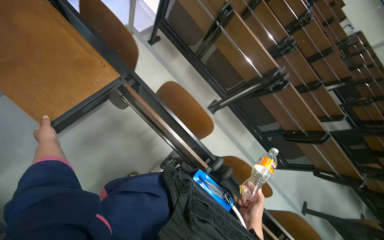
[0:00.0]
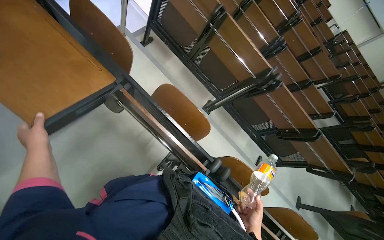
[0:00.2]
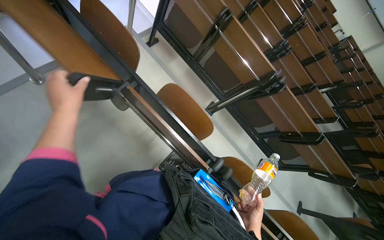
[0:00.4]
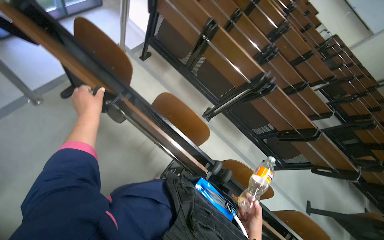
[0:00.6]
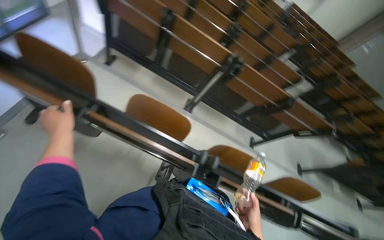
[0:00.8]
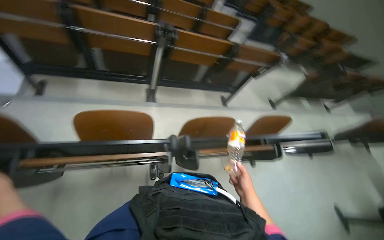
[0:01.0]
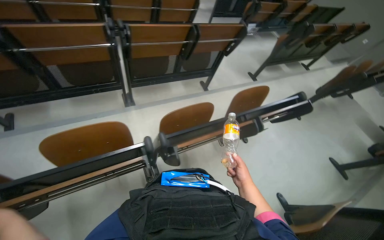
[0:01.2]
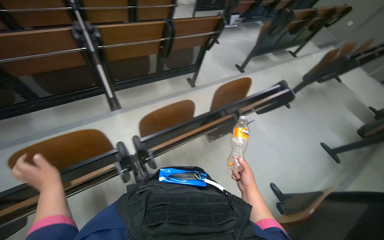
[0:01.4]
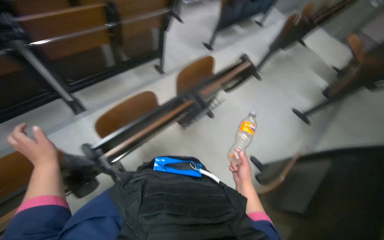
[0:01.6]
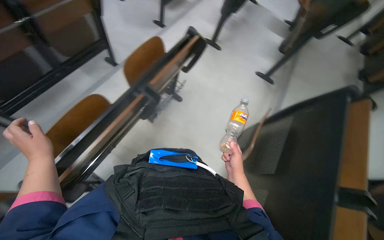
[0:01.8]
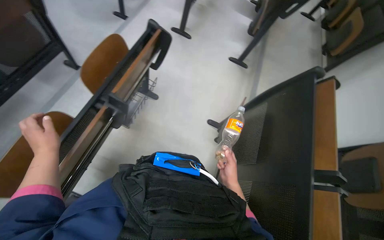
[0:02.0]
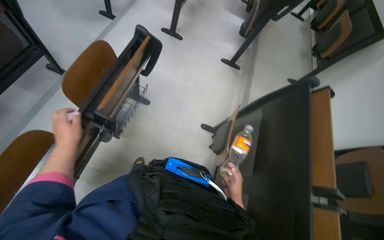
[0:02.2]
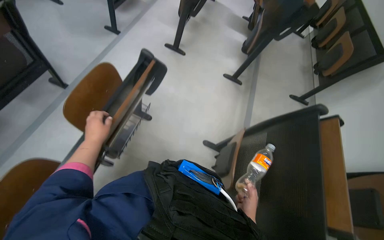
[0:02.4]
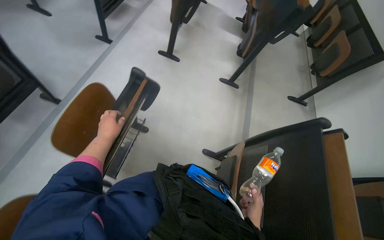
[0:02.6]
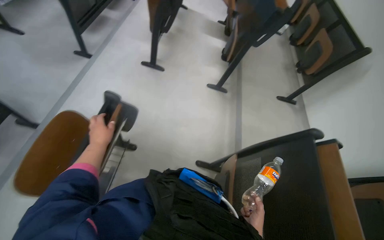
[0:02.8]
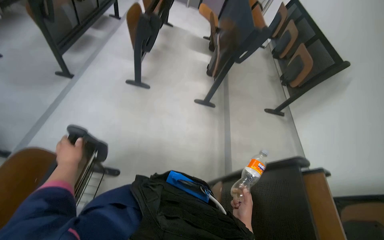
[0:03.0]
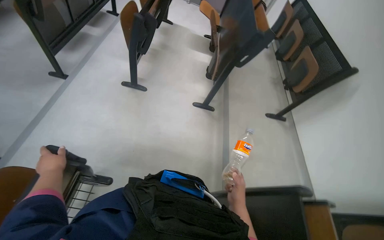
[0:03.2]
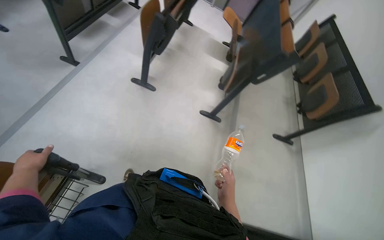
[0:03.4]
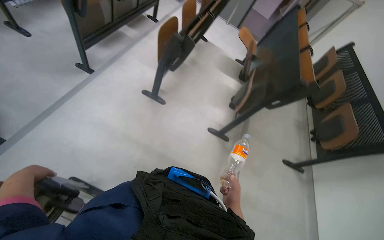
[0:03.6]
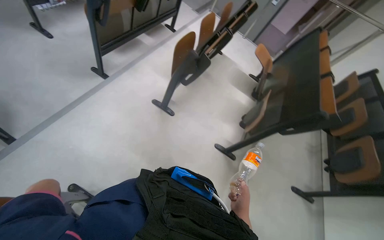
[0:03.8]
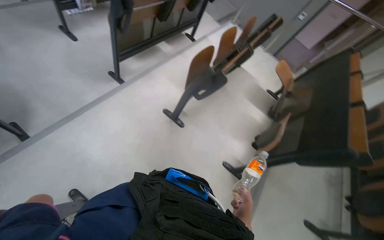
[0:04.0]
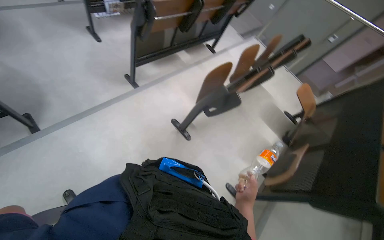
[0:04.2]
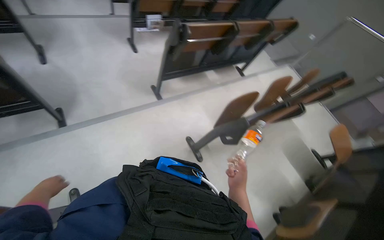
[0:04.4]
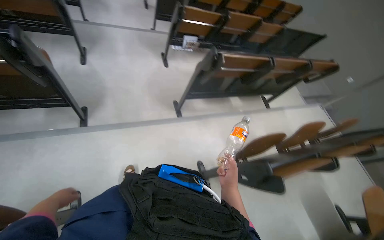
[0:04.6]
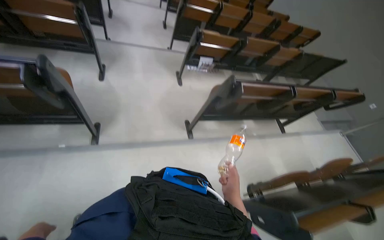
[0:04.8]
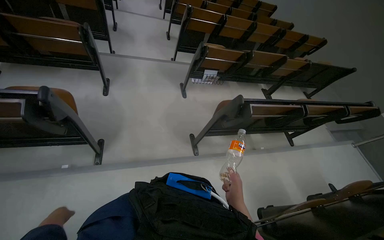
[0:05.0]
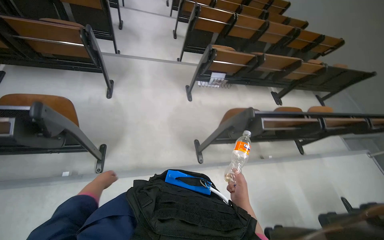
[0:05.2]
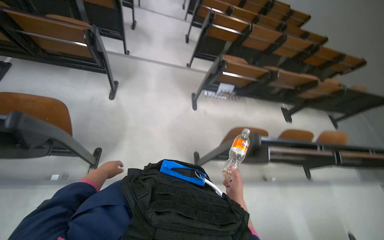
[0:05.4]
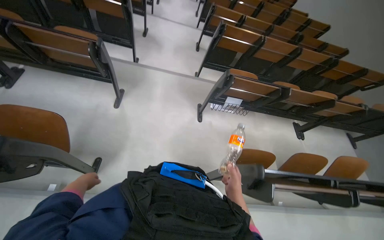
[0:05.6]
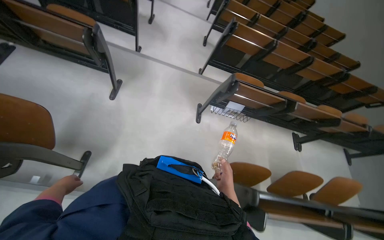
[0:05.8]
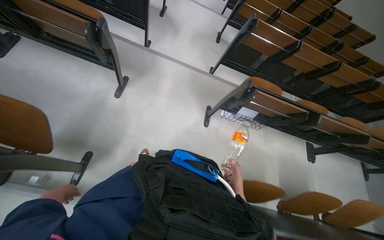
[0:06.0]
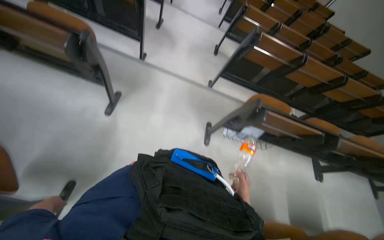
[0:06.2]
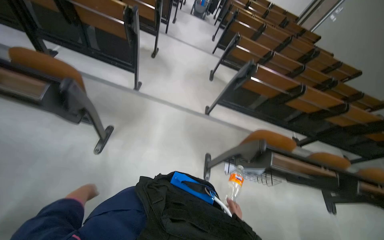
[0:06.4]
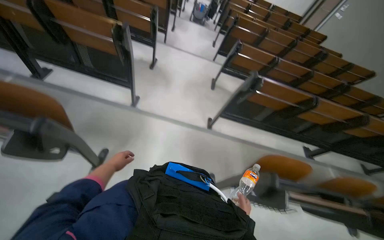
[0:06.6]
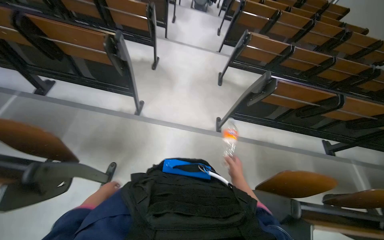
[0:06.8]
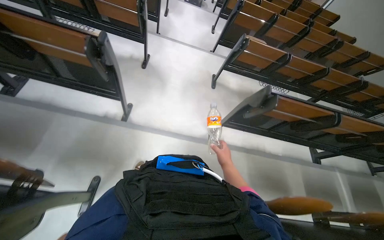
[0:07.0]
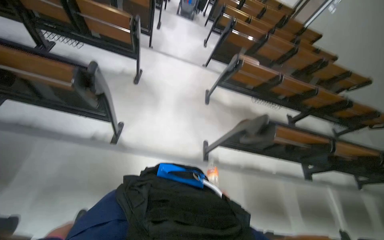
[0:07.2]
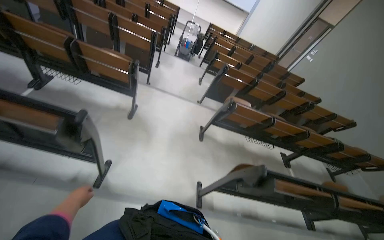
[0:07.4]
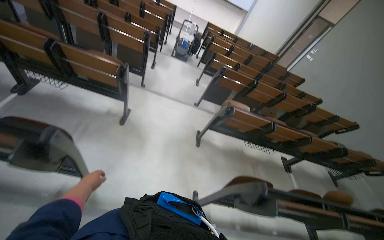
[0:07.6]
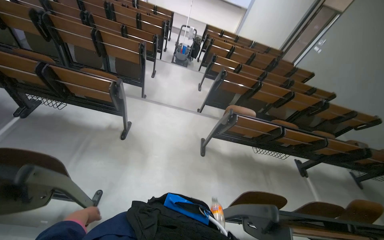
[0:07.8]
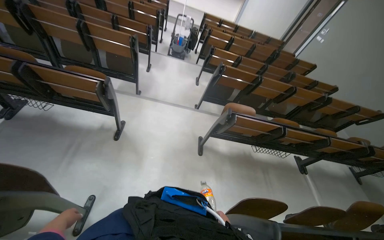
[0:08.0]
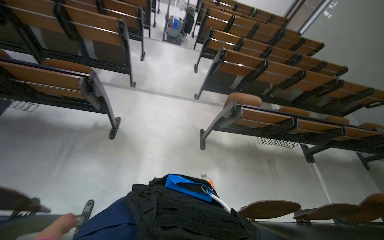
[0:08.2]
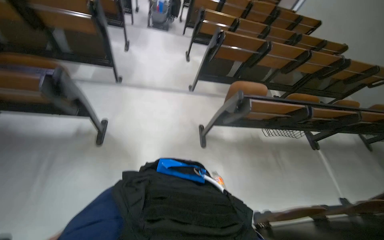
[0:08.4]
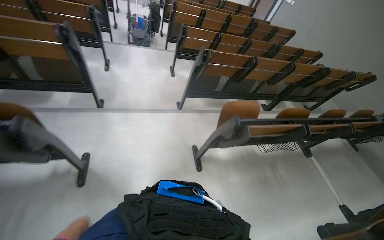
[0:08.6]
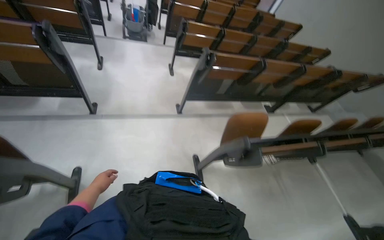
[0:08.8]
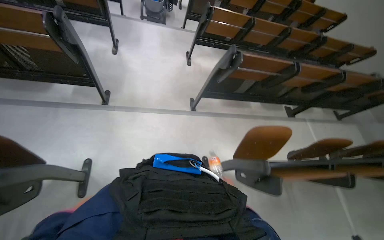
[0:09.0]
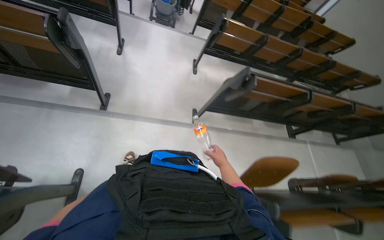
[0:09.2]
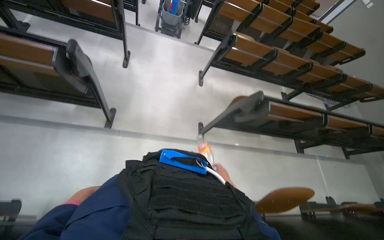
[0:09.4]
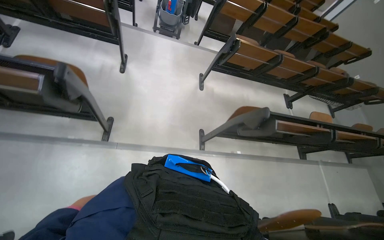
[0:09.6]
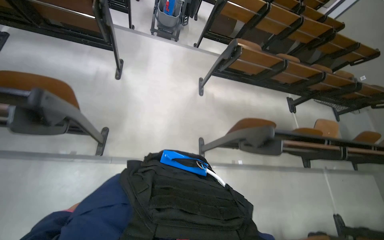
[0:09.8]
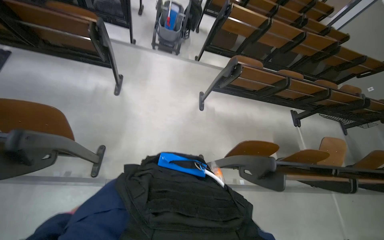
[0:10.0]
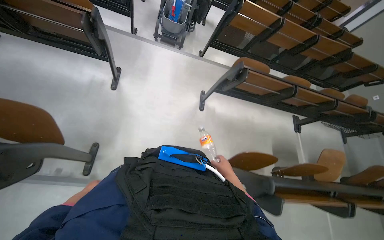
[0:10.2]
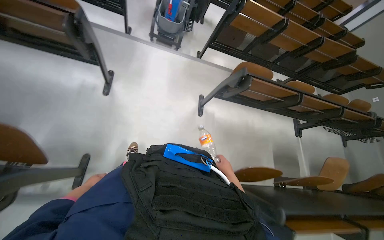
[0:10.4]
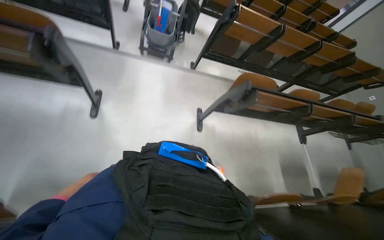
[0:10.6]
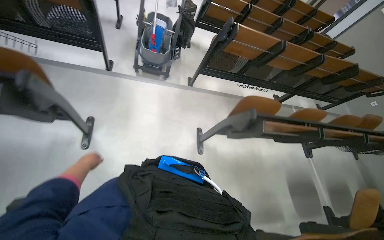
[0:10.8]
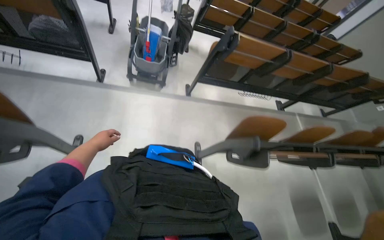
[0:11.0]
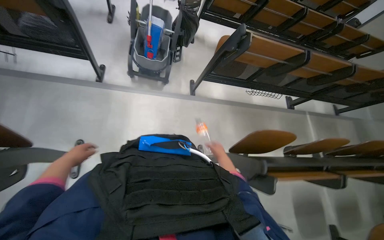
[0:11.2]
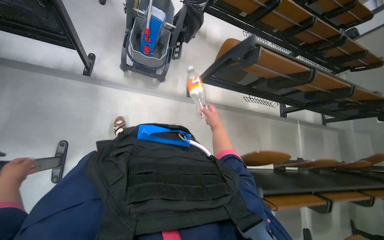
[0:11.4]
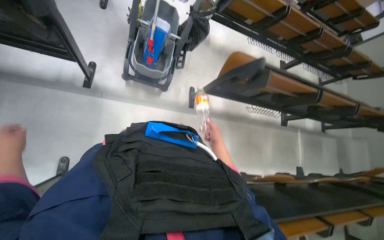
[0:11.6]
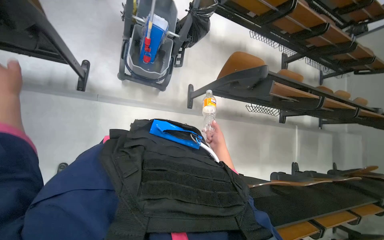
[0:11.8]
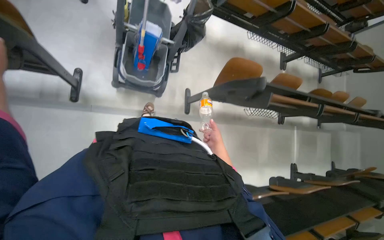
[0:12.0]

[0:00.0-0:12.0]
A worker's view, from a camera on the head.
Job: organizing items.
The whole recording: Adjusting lecture hall desks. Adjusts the desks in the lecture hall, moving them into position.
0:00.0 to 0:01.6: The wearer moves approximately 50 cm. The wearer's head swings approximately 80 degrees to the right. The camera pitches downward, by approximately 15 degrees.
0:01.6 to 0:03.0: The camera is carried some 70 cm. The wearer's head swings approximately 40 degrees to the right.
0:03.0 to 0:04.4: The wearer moves roughly 70 cm. The head turns to the left by roughly 50 degrees.
0:04.4 to 0:06.0: The wearer moves some 1 m. The wearer's head swings roughly 40 degrees to the left.
0:06.0 to 0:07.6: The wearer moves roughly 1.5 m. The view tips upward by roughly 15 degrees.
0:07.6 to 0:09.0: The camera is carried roughly 1 m. The view tilts approximately 15 degrees downward.
0:09.0 to 0:10.4: The wearer moves approximately 1 m.
0:10.4 to 0:12.0: The camera is carried approximately 1.5 m. The view tips downward by about 15 degrees.

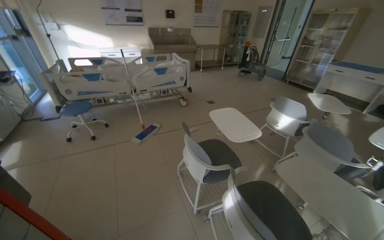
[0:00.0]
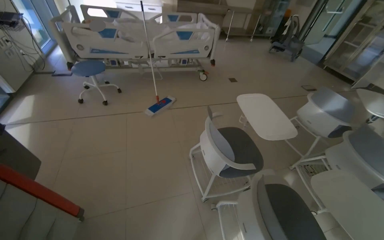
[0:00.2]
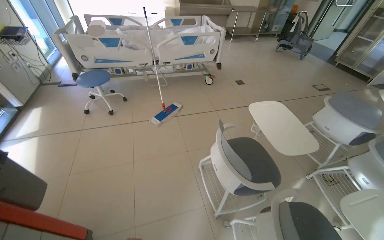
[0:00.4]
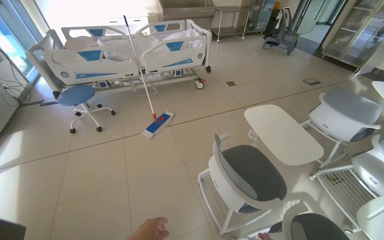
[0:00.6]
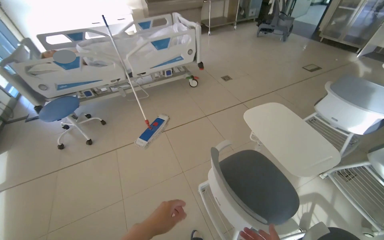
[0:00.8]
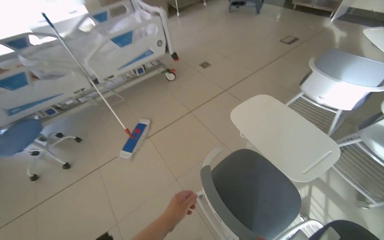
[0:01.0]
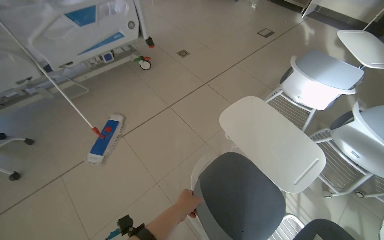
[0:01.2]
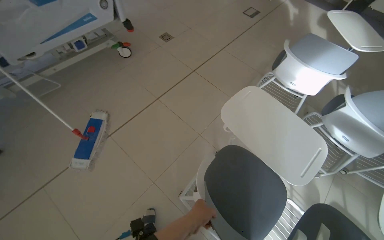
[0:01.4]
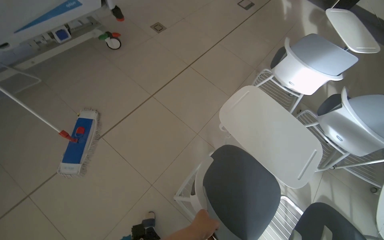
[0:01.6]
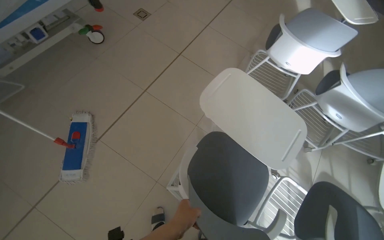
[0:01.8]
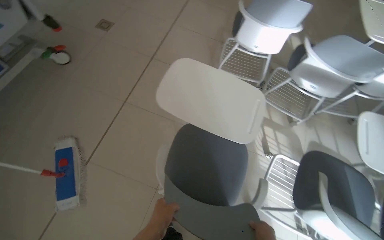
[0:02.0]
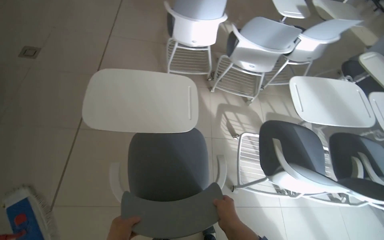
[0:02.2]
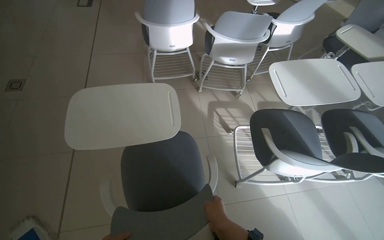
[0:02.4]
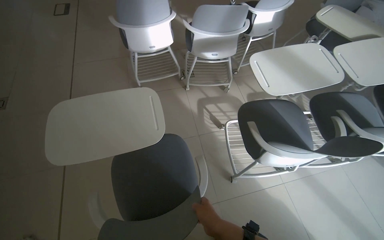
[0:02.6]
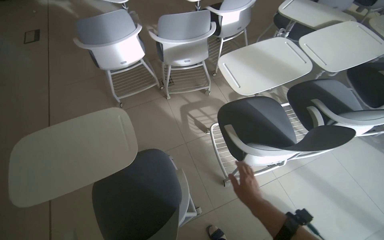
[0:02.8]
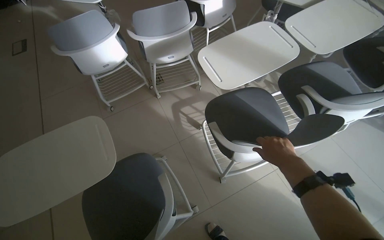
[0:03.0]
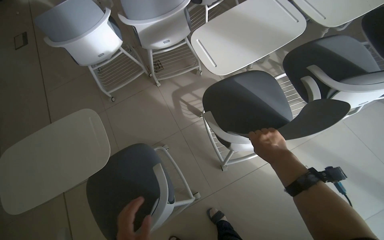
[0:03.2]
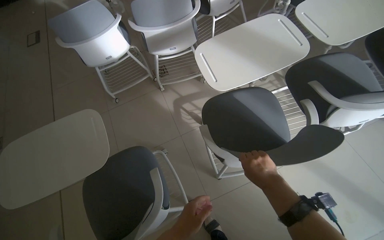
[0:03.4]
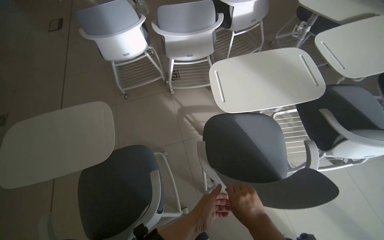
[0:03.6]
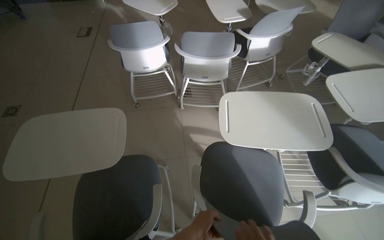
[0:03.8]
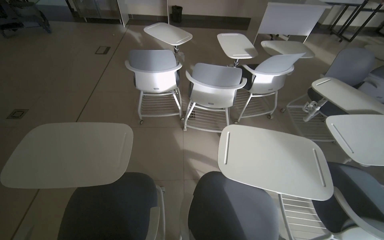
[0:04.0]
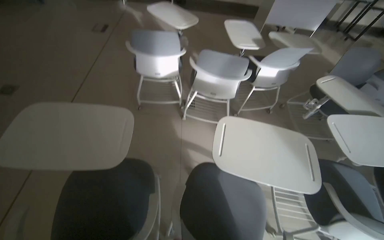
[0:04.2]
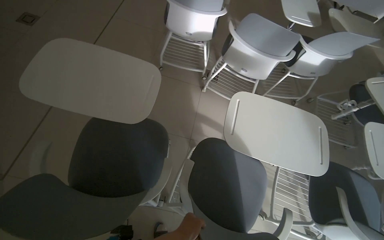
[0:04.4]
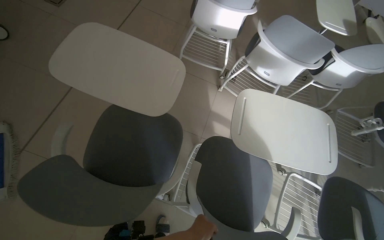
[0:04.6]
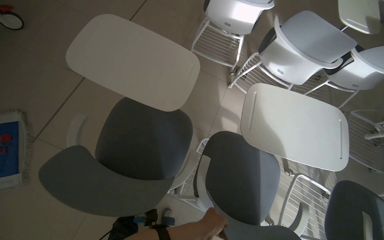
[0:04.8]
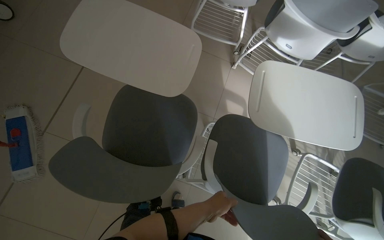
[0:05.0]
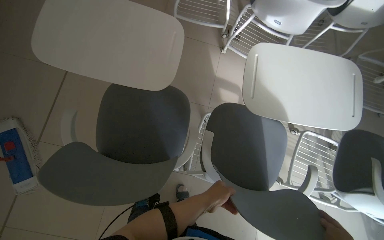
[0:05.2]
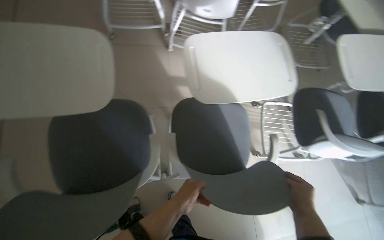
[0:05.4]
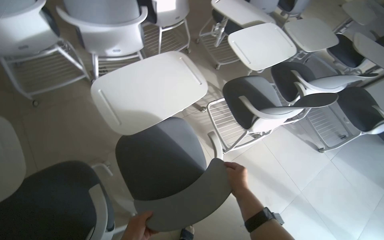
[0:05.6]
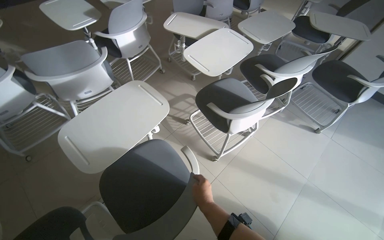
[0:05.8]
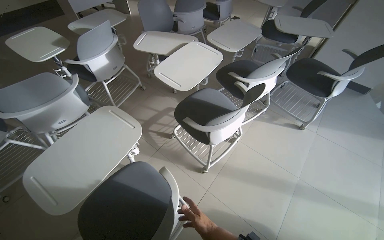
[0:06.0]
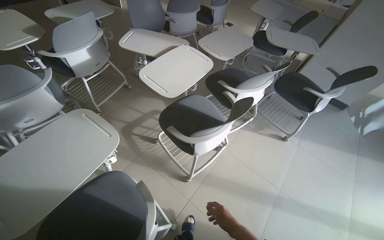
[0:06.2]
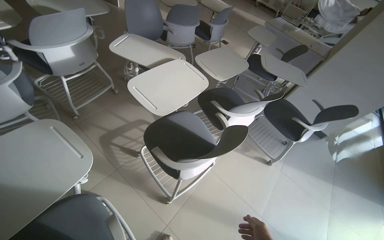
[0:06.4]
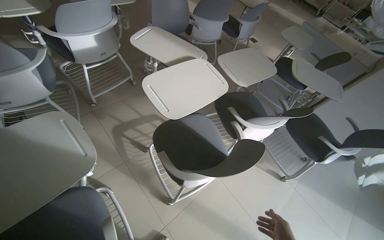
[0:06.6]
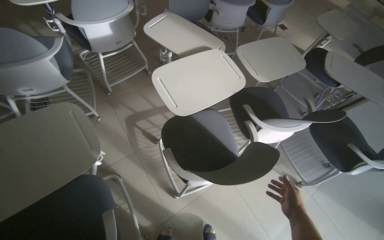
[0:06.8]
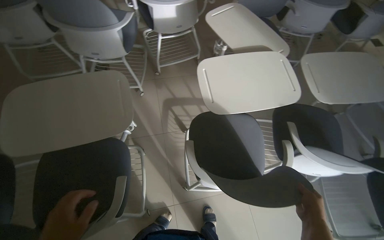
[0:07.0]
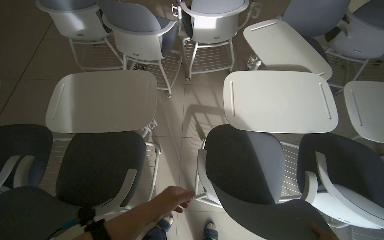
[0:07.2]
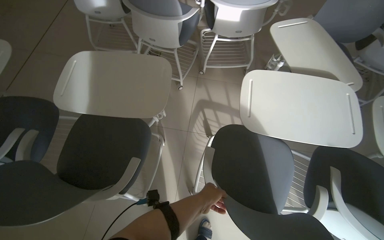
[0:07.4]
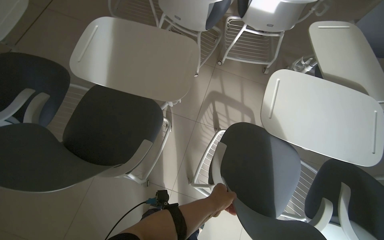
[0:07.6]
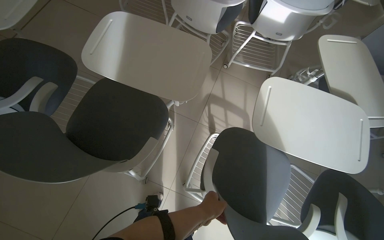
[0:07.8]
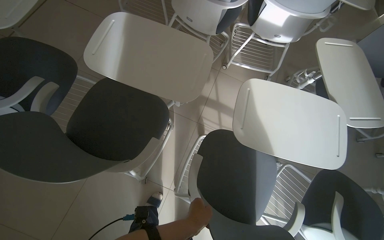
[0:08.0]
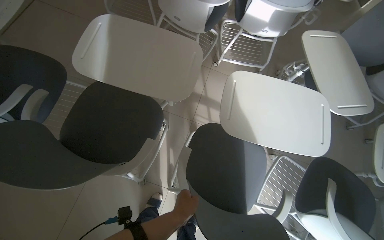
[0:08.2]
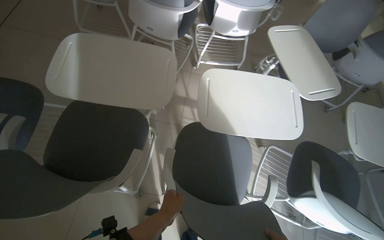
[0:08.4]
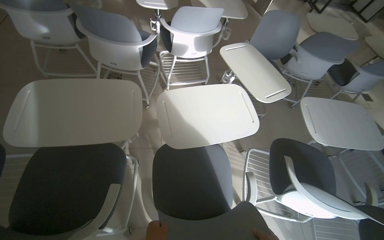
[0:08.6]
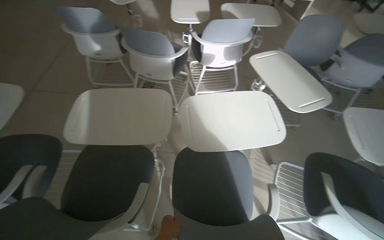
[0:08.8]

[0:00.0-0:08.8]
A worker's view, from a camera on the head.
Job: organizing items.
The whole recording: Arranging chairs in room. The worker moves and arranges chairs in the room.
0:00.0 to 0:01.4: The head travels some 1 m. The head turns to the right by roughly 25 degrees. The view tips downward by about 30 degrees.
0:01.4 to 0:03.0: The head turns to the right by approximately 70 degrees.
0:03.0 to 0:04.4: Everything in view rotates approximately 45 degrees clockwise.
0:04.4 to 0:05.8: The scene turns some 60 degrees counterclockwise in the picture.
0:05.8 to 0:07.4: The head travels some 50 cm. The head turns to the left by approximately 55 degrees.
